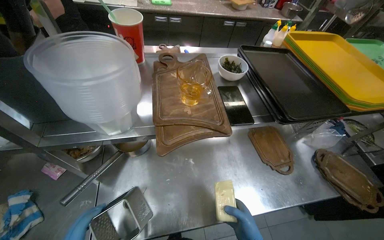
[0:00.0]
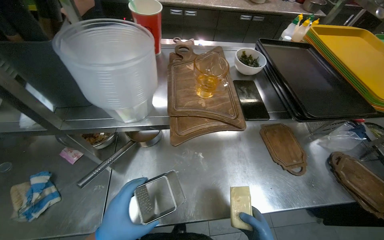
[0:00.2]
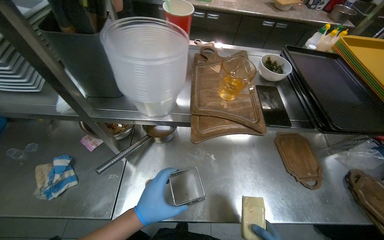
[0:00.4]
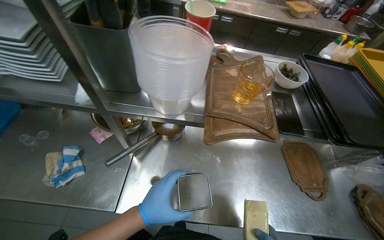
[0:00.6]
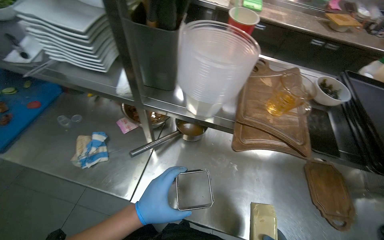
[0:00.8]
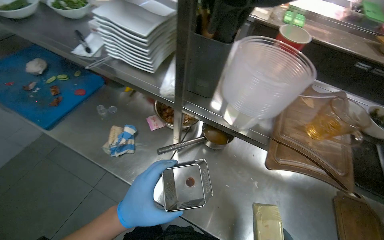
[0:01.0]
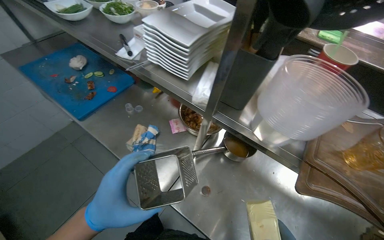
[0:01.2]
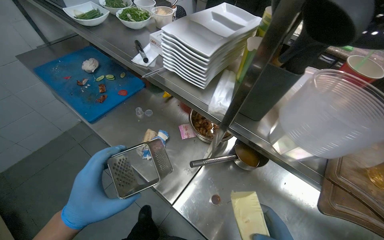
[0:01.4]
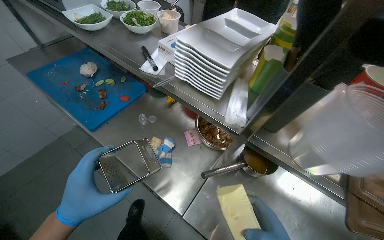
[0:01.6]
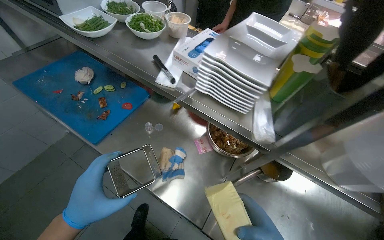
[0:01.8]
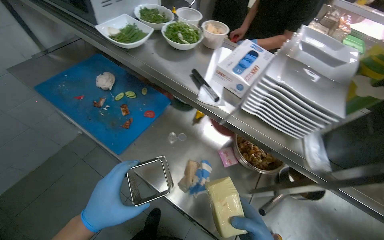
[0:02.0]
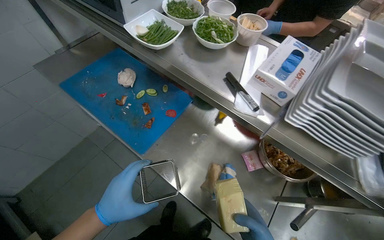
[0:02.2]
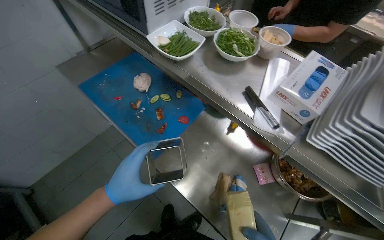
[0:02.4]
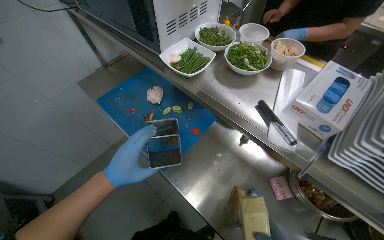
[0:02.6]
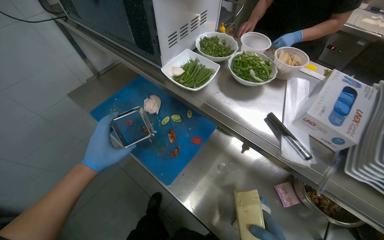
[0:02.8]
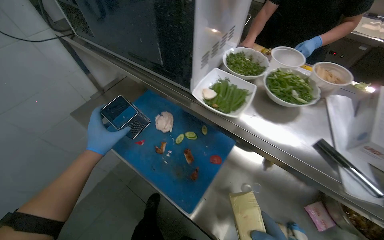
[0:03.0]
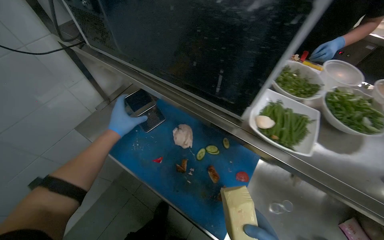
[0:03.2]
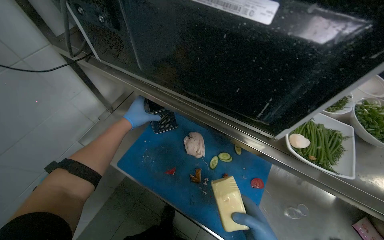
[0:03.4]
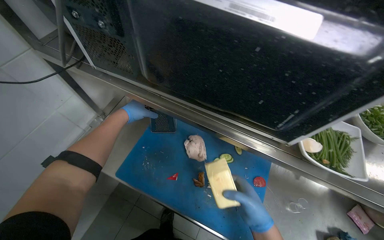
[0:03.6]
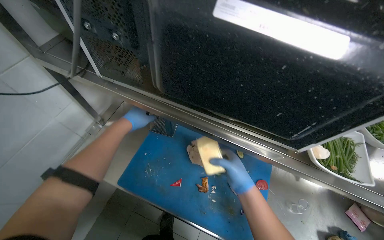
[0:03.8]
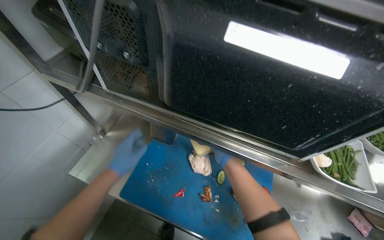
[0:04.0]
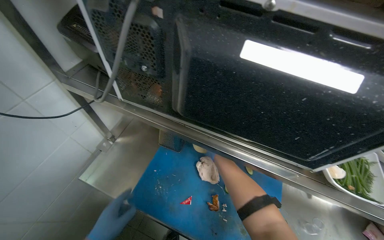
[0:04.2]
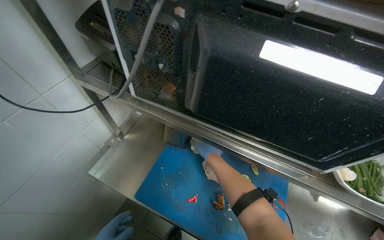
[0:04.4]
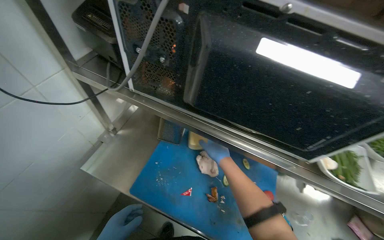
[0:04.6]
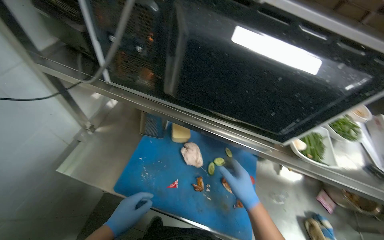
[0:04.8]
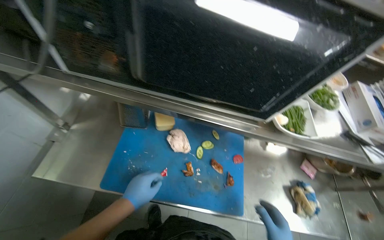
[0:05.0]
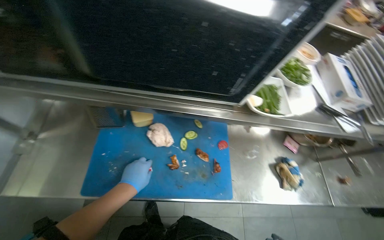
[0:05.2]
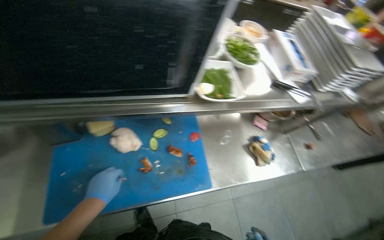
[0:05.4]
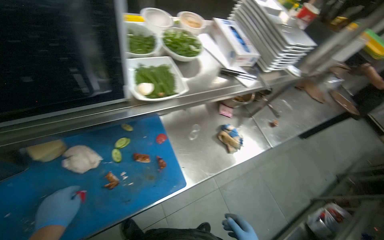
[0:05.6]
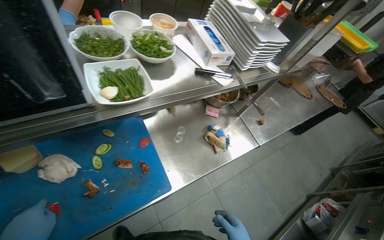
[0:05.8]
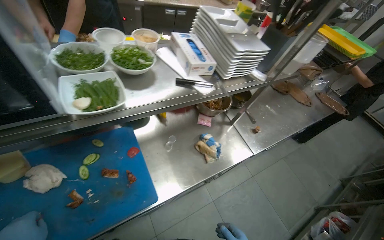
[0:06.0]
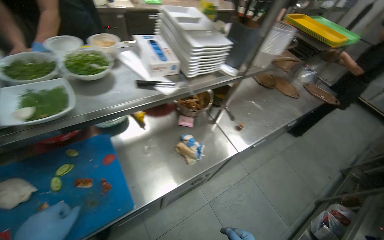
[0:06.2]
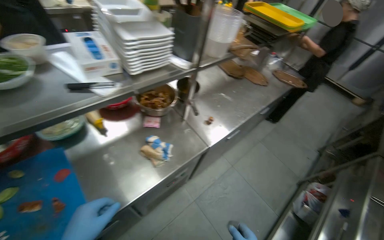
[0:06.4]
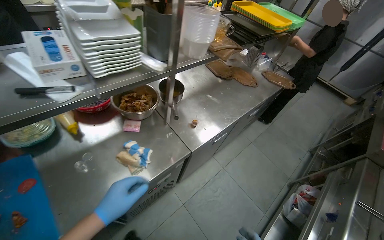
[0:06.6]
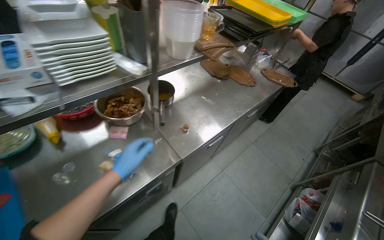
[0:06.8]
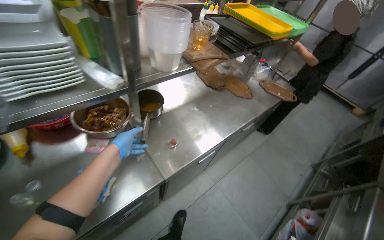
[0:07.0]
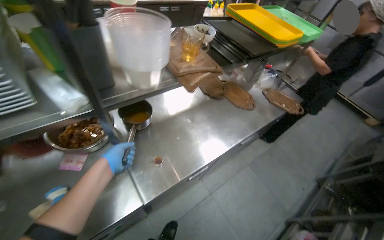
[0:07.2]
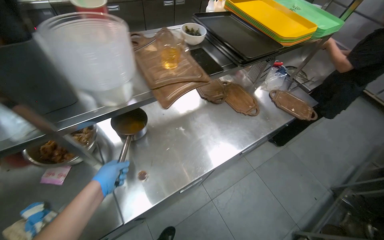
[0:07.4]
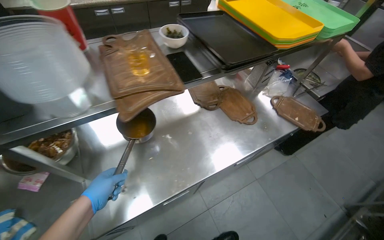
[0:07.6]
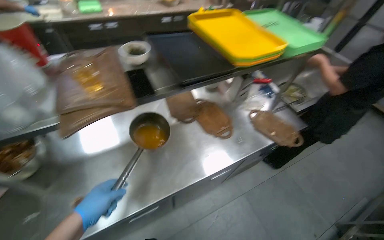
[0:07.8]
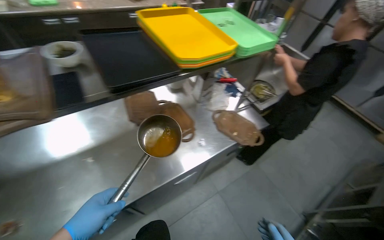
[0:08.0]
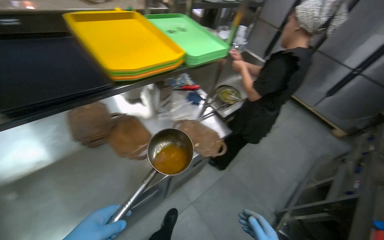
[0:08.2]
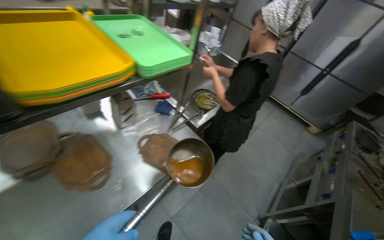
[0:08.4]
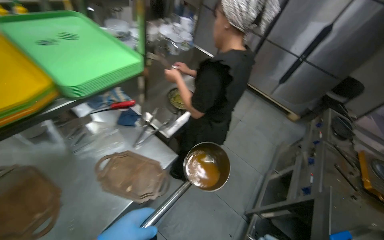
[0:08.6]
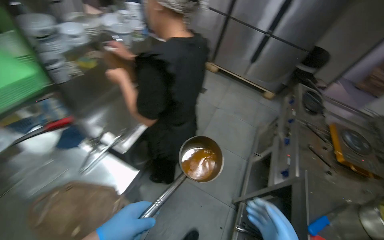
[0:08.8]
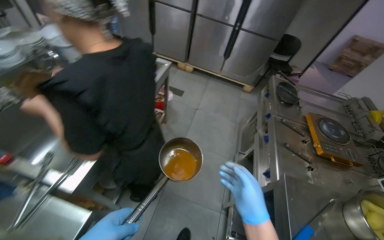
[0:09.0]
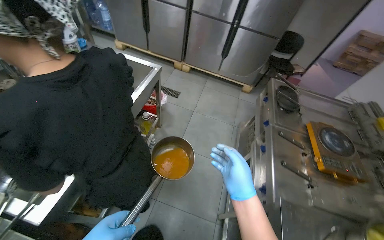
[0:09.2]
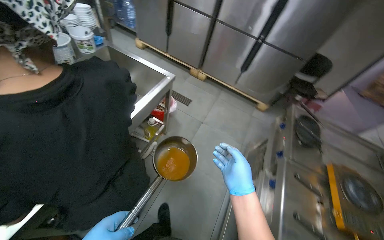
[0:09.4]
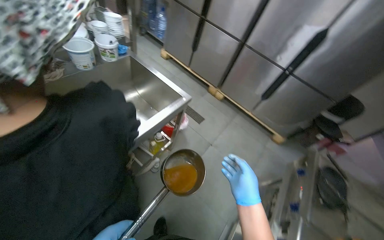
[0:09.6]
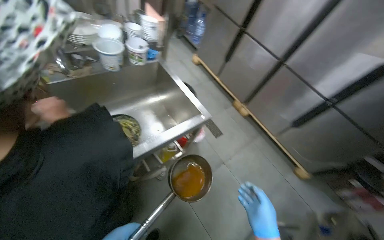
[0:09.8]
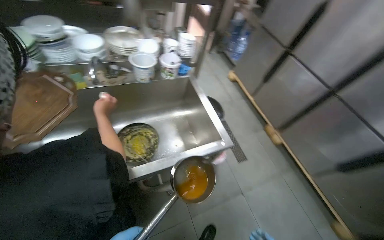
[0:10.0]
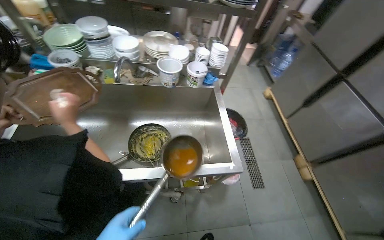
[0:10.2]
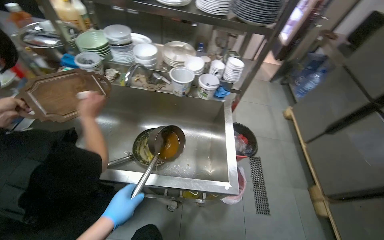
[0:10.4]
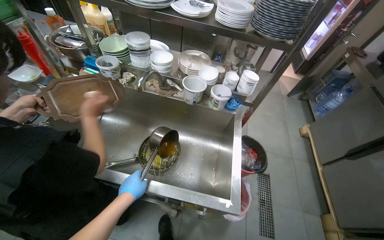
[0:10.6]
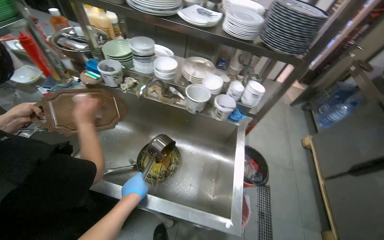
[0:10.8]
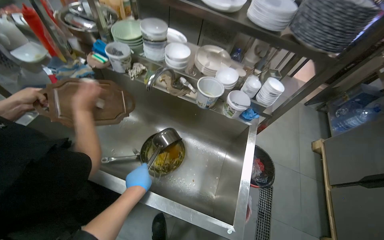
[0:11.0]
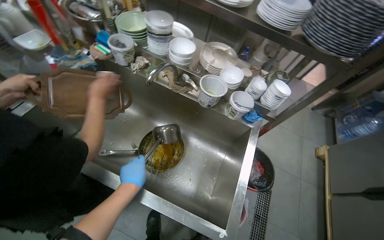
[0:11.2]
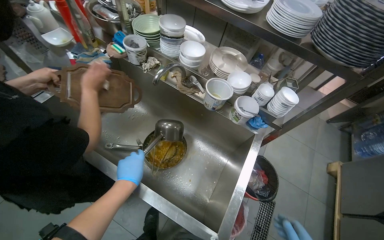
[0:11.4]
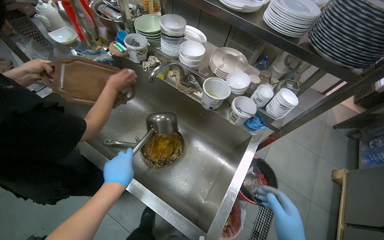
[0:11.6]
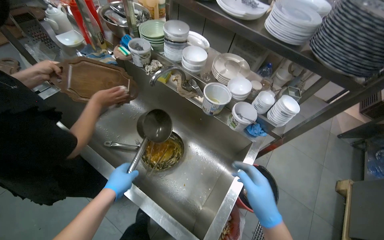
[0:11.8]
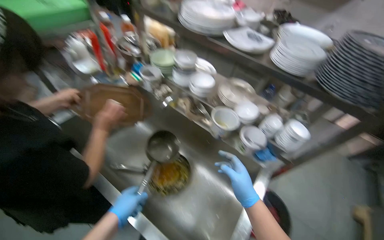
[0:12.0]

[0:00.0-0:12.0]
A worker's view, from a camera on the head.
Job: preparing food.
The whole recording: Placing meal and water on stove, organizing kitchen. The worker places the meal on the gas stove, organizes the kitchen area, and places water in a dish on the gas stove.
0:00.0 to 0:01.6: The head rotates some 45 degrees to the left.
0:01.6 to 0:03.0: The camera travels approximately 60 cm.
0:03.0 to 0:04.4: The head travels approximately 40 cm.
0:04.4 to 0:06.0: The wearer's head swings approximately 50 degrees to the right.
0:06.0 to 0:07.6: The camera is carried about 1 m.
0:07.6 to 0:09.0: The head travels approximately 1 m. The head turns to the right by some 45 degrees.
0:09.0 to 0:10.4: The camera is carried some 80 cm. The wearer's head swings about 75 degrees to the left. The view tips upward by approximately 15 degrees.
0:10.4 to 0:12.0: The wearer looks some 30 degrees further to the left.

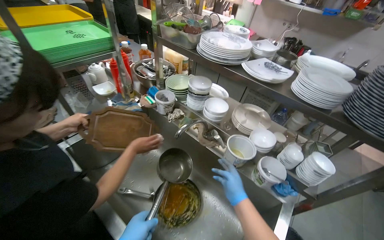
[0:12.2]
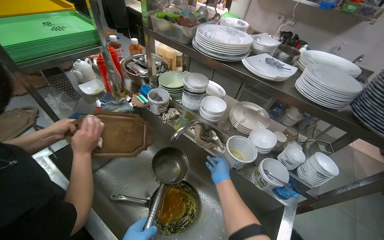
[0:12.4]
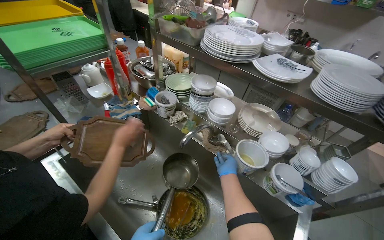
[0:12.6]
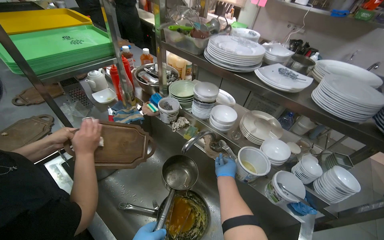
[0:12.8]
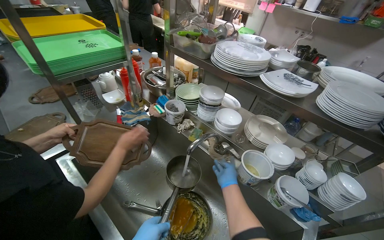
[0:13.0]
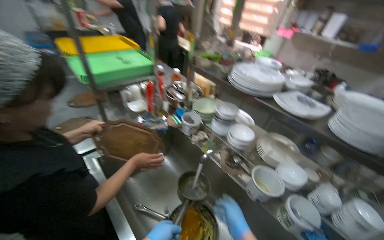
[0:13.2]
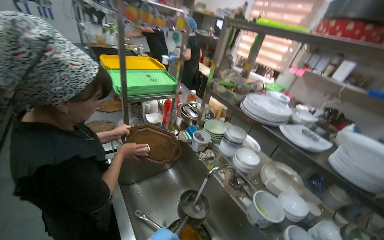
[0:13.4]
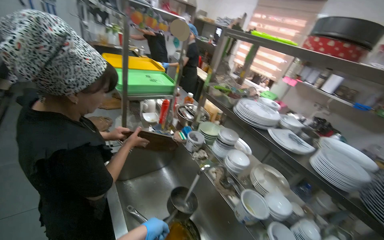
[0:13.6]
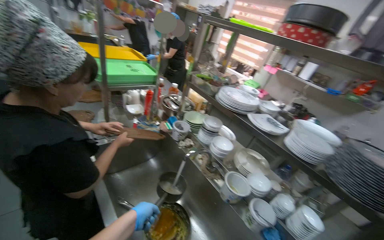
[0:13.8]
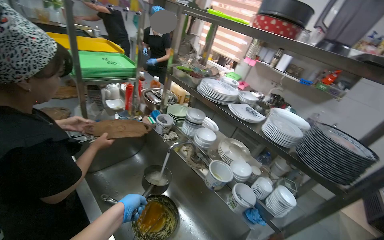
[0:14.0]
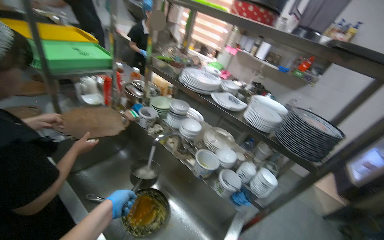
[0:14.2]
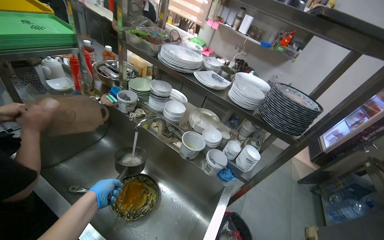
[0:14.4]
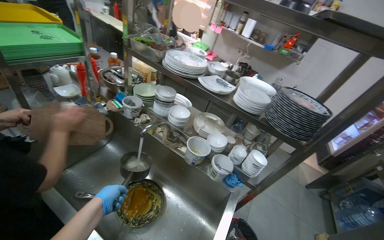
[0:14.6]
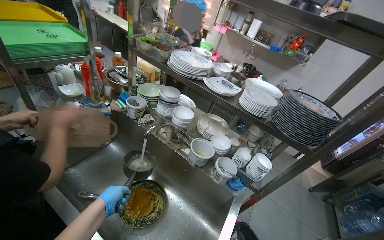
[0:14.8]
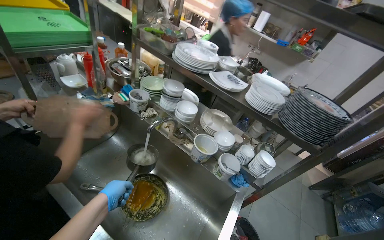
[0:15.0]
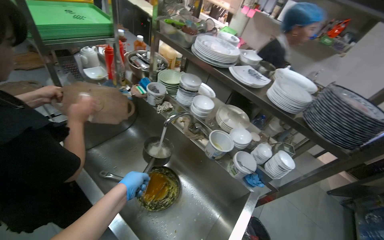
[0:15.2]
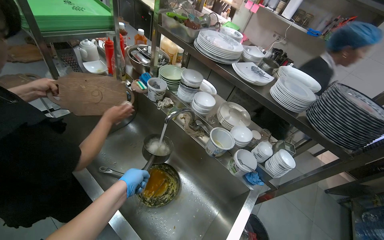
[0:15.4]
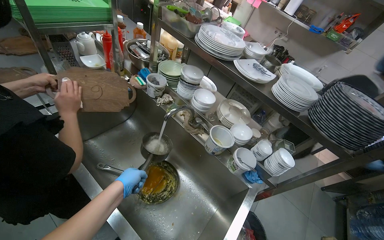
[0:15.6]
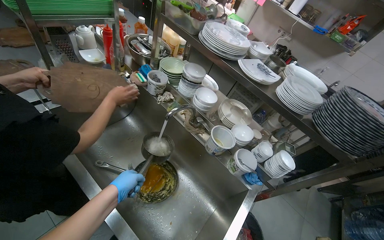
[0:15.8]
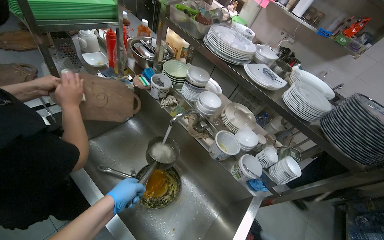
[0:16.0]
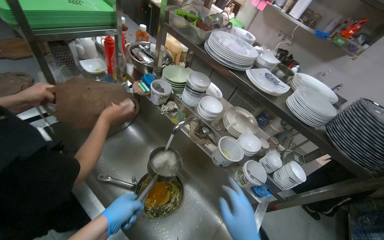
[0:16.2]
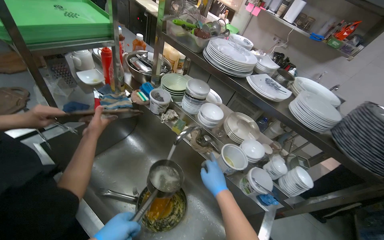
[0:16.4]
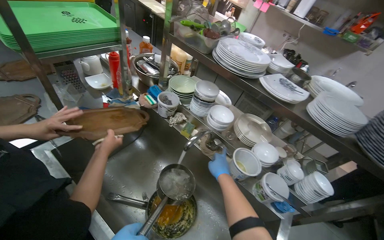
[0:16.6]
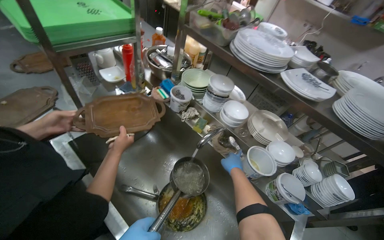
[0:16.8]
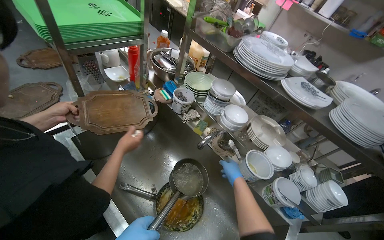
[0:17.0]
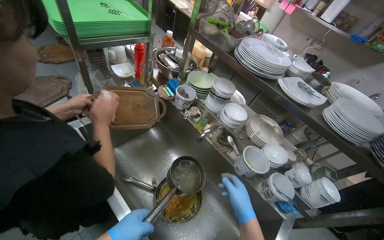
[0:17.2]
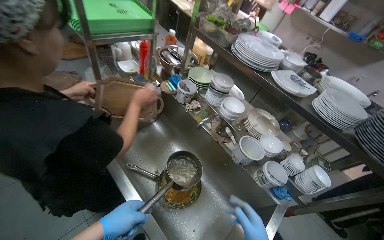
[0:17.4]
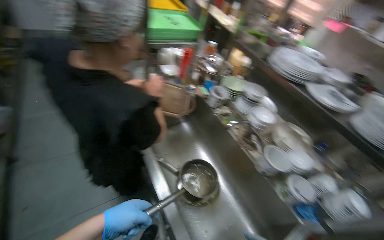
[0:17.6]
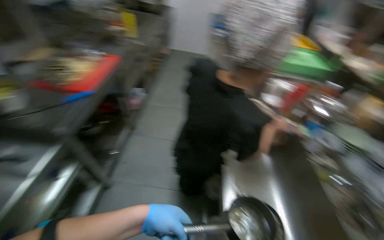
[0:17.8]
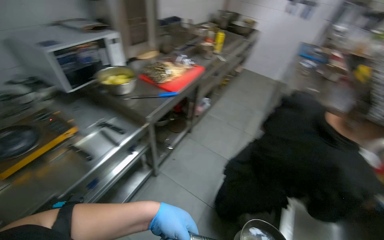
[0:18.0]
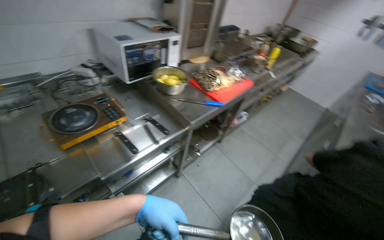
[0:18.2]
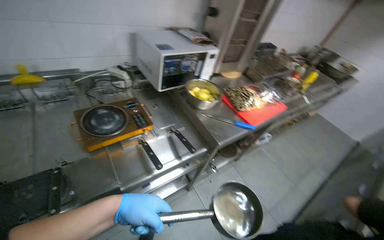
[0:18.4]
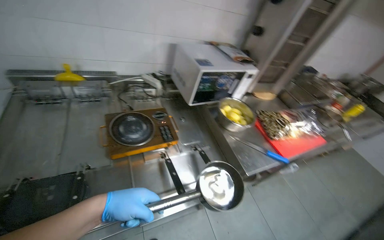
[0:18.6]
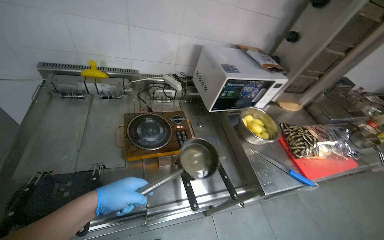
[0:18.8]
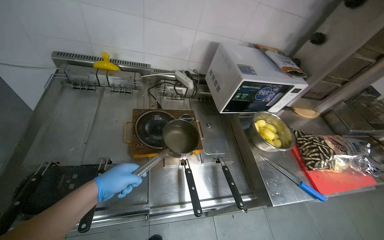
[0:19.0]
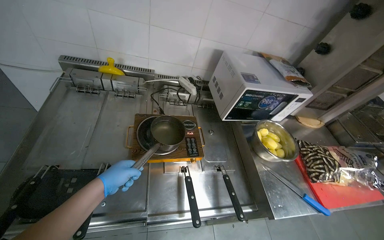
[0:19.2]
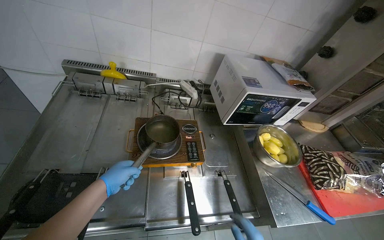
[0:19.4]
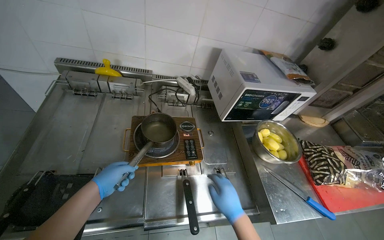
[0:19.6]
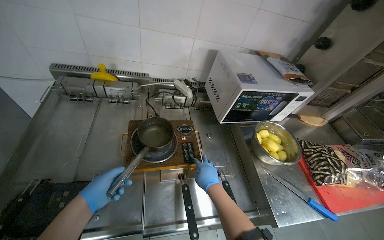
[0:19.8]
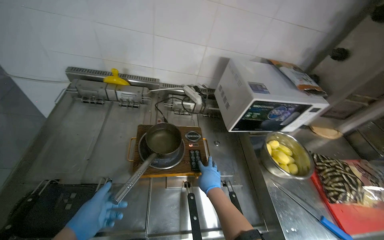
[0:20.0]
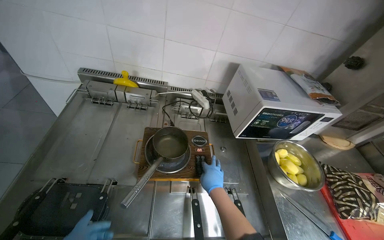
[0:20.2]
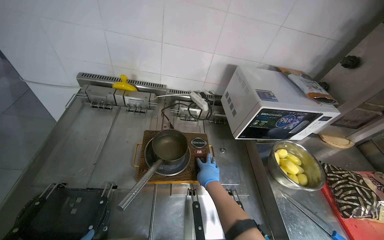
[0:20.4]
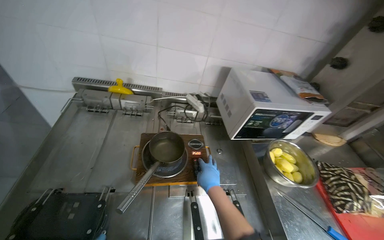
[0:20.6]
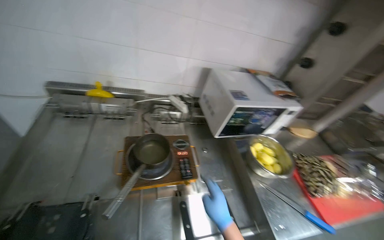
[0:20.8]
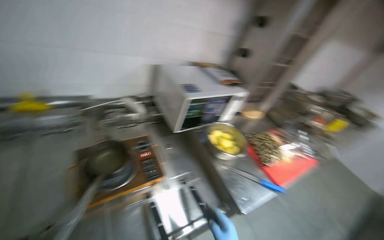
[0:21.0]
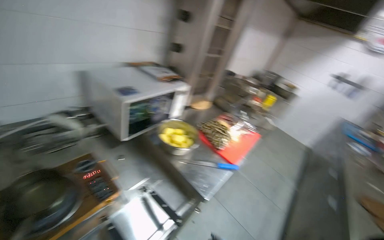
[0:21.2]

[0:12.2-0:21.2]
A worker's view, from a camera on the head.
Job: preparing food.
The whole recording: Placing meal and water on stove, organizing kitchen. The worker places the meal on the gas stove, organizes the kitchen area, and places water in a dish on the gas stove.
0:12.2 to 0:13.8: The view tips upward by approximately 15 degrees.
0:13.8 to 0:15.2: The view tilts some 15 degrees downward.
0:16.6 to 0:18.2: The camera travels about 70 cm. The wearer looks some 95 degrees further to the left. The view tips upward by some 15 degrees.
0:18.2 to 0:19.8: The wearer moves approximately 40 cm. The head turns to the left by some 35 degrees.
0:19.8 to 0:21.2: The head turns to the right by roughly 40 degrees.
